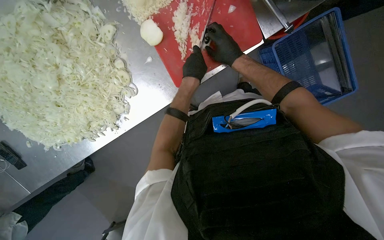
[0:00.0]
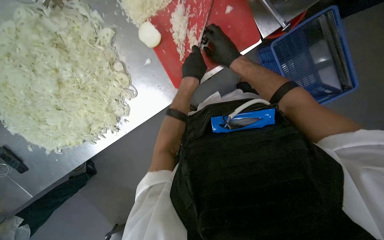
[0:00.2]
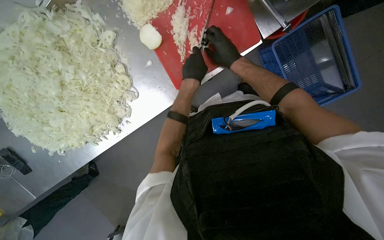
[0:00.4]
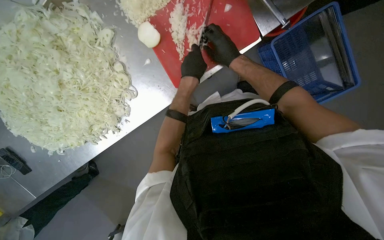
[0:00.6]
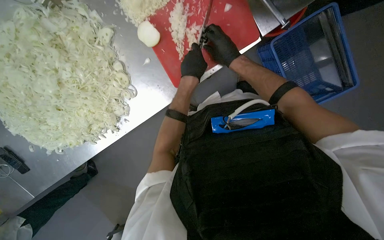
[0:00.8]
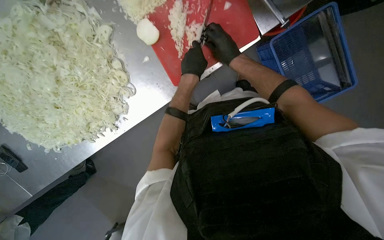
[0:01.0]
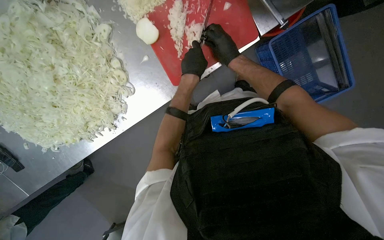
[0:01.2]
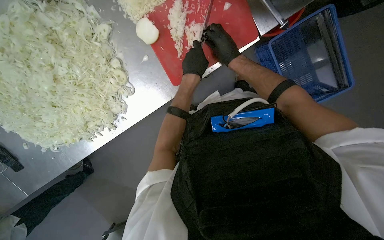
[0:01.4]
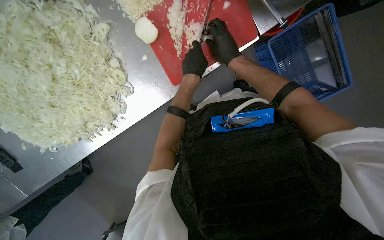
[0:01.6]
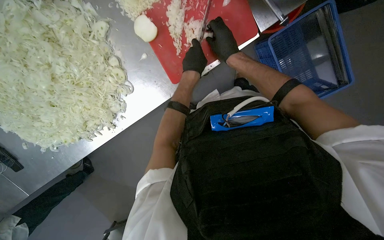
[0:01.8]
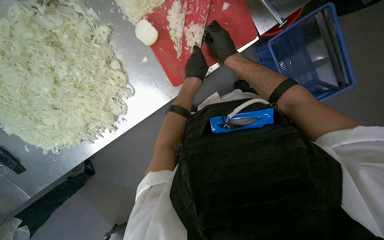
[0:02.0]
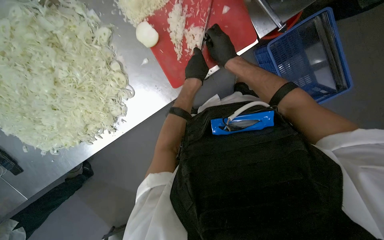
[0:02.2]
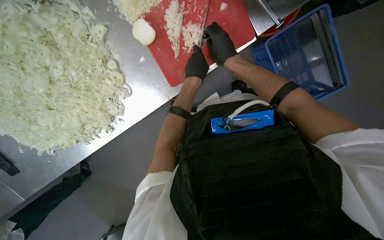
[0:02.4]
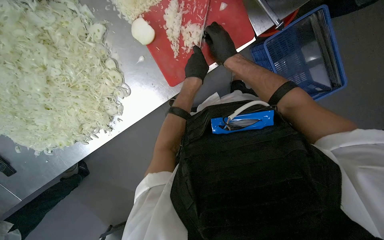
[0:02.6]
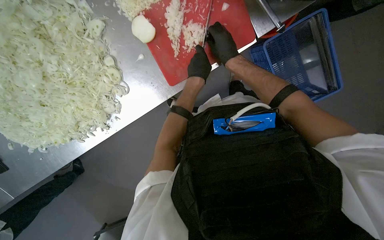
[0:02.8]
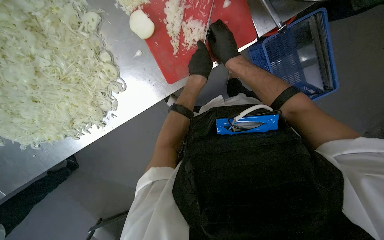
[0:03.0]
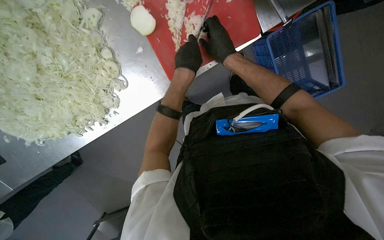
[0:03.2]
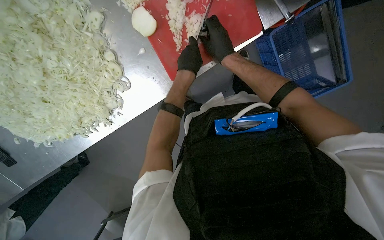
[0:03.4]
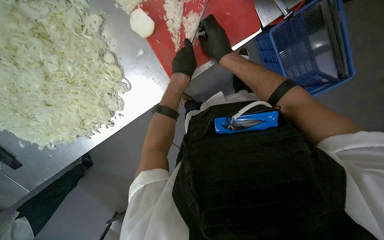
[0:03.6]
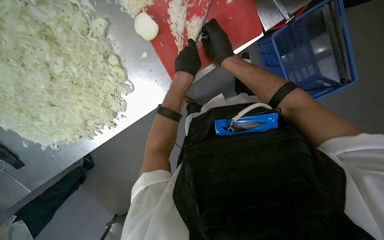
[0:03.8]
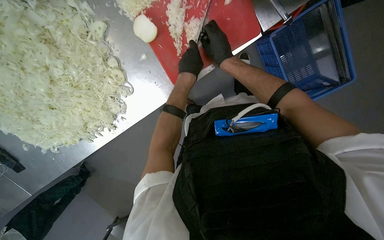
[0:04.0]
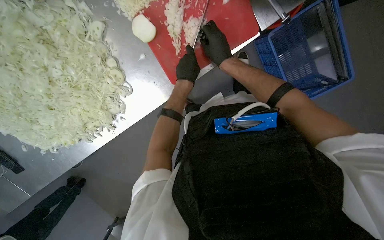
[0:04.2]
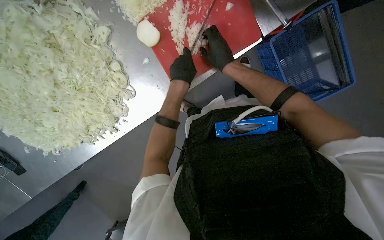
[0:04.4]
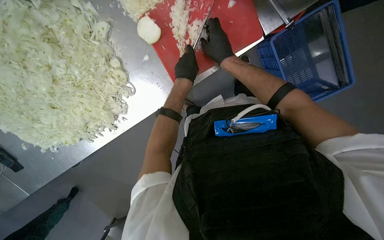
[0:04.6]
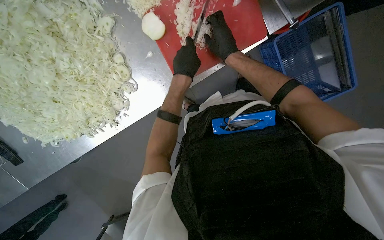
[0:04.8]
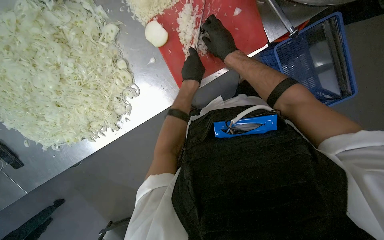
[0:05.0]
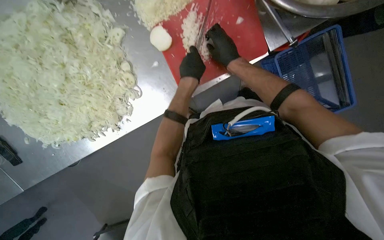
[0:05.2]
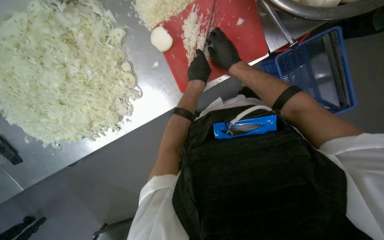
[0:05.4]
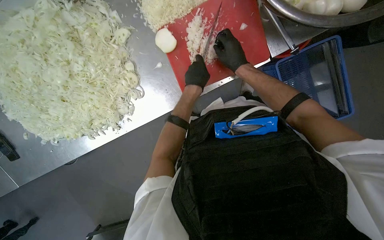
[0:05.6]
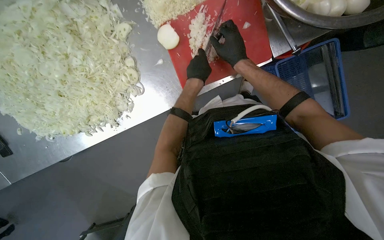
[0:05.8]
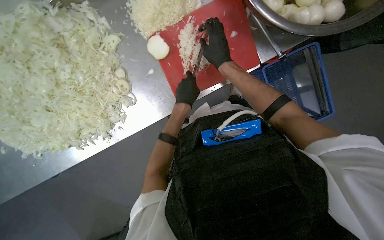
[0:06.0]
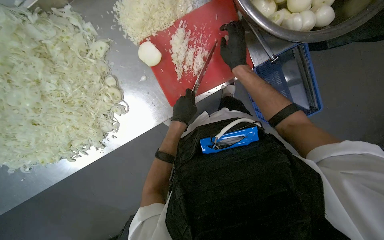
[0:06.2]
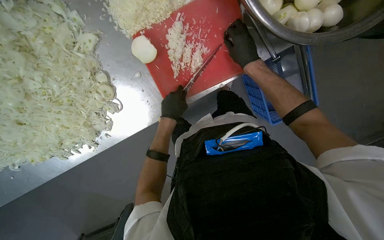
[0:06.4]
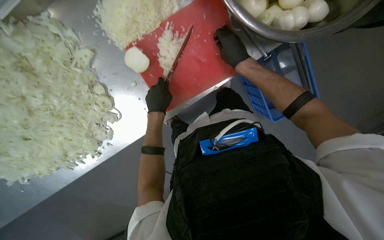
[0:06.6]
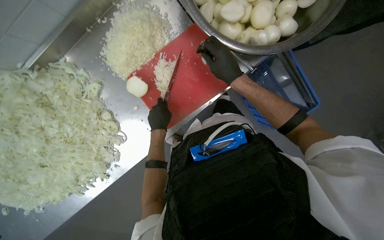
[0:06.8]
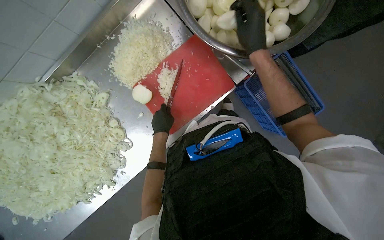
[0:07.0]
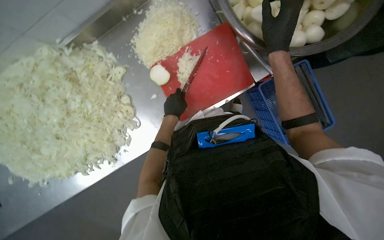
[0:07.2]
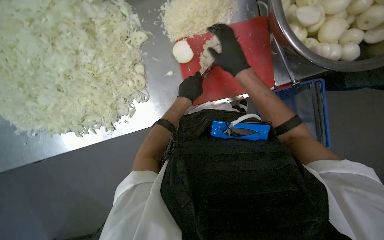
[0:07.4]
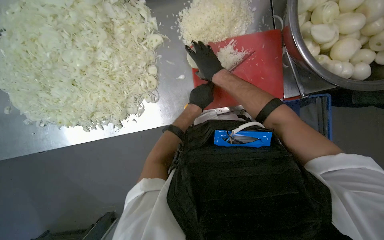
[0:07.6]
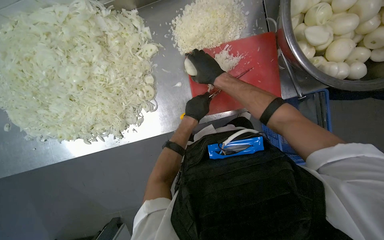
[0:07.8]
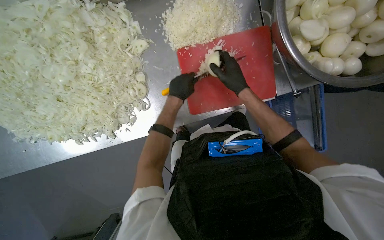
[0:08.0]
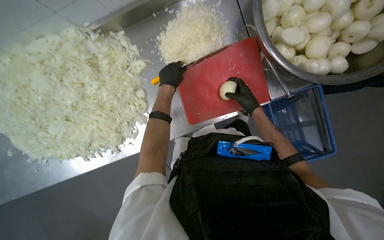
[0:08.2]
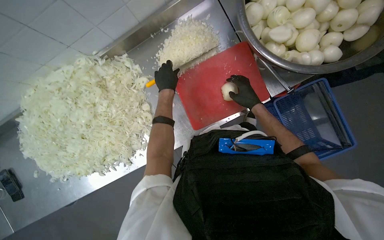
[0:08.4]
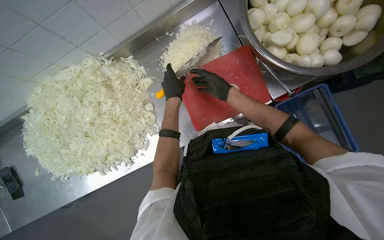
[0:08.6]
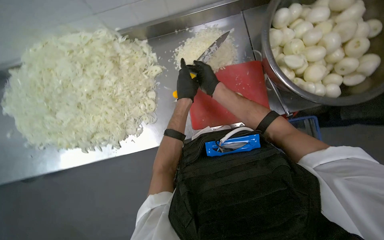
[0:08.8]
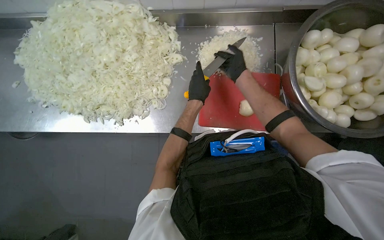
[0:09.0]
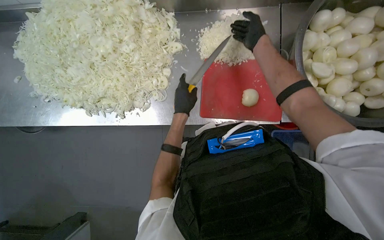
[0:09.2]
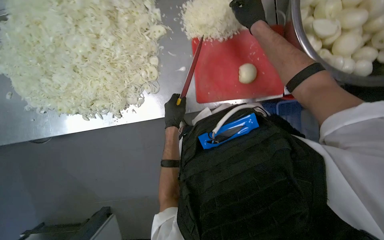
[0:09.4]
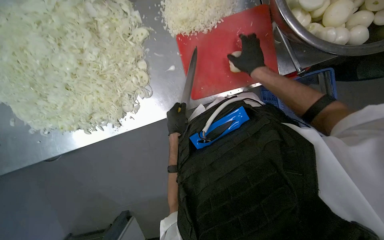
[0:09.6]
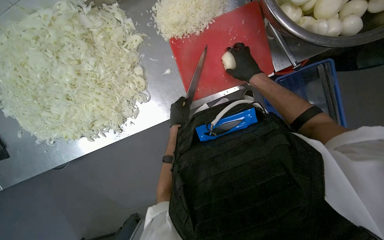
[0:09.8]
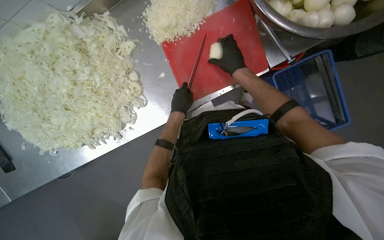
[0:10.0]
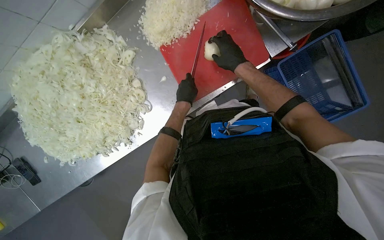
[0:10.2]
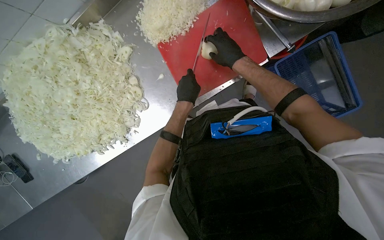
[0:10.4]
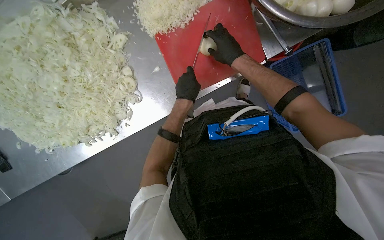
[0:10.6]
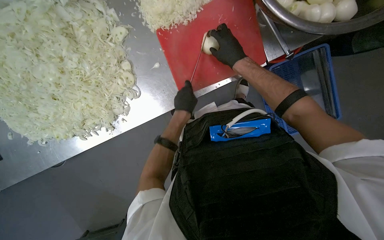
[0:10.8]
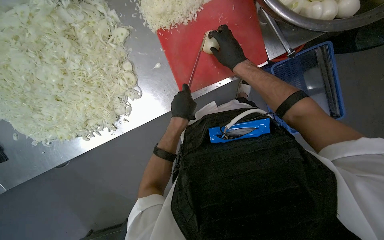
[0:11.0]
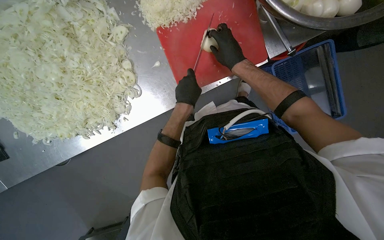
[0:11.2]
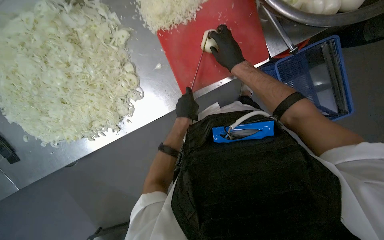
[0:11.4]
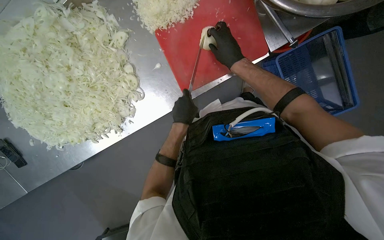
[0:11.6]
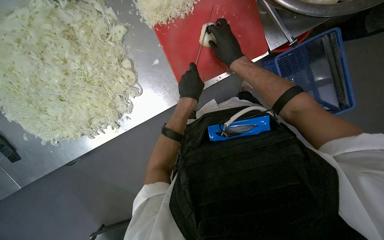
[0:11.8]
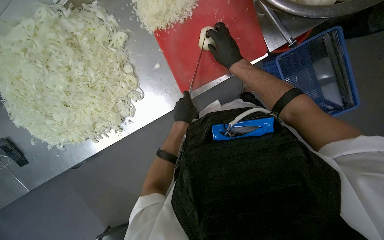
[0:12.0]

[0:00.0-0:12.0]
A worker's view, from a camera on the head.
Job: preparing food.
The whole recording: Preparing onions on cutting board. The worker continues mincing onions on a red cutting board with a knife.
0.0 to 6.0 s: The hands stay close to where they were, moving slightly.
9.0 to 10.4 s: The camera pitches downward, by about 15 degrees. The scene rotates counterclockwise by some 35 degrees.
10.4 to 12.0 s: The left hand travels down the picture by approximately 10 cm.

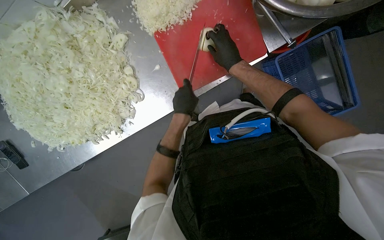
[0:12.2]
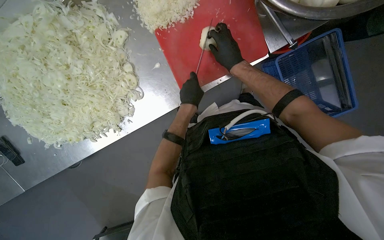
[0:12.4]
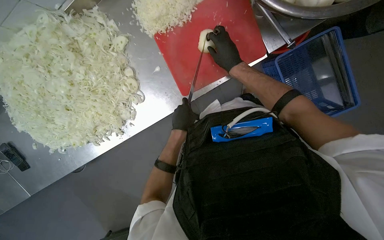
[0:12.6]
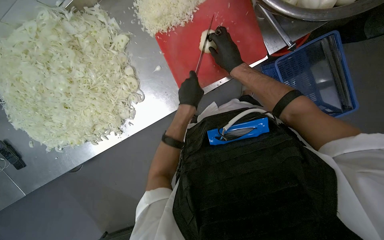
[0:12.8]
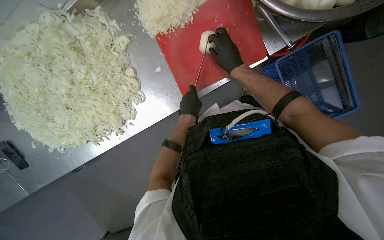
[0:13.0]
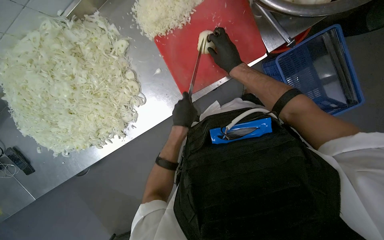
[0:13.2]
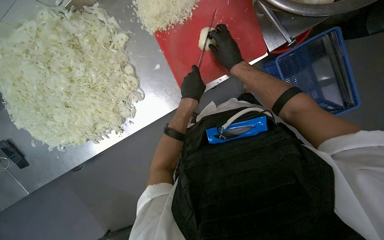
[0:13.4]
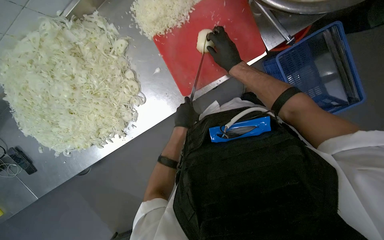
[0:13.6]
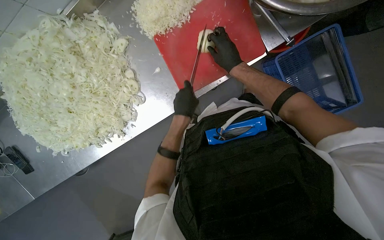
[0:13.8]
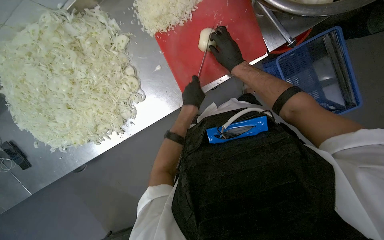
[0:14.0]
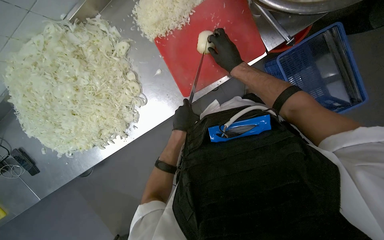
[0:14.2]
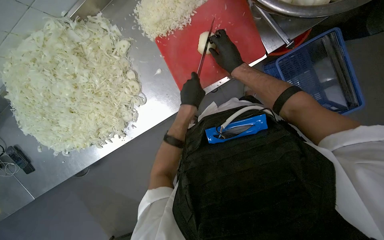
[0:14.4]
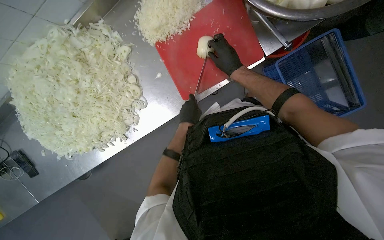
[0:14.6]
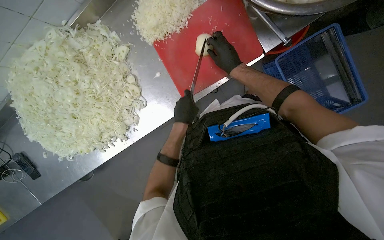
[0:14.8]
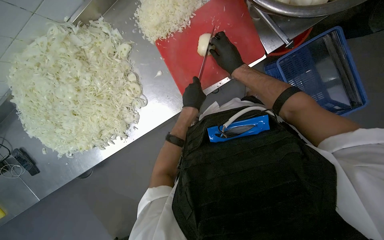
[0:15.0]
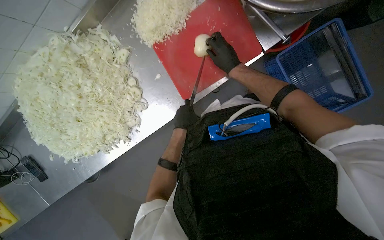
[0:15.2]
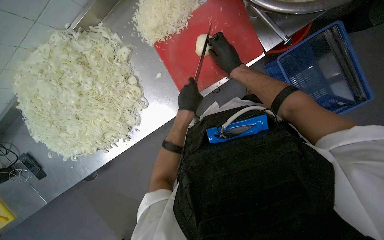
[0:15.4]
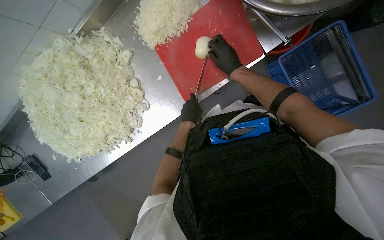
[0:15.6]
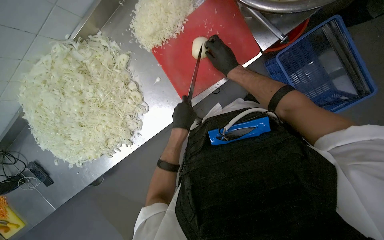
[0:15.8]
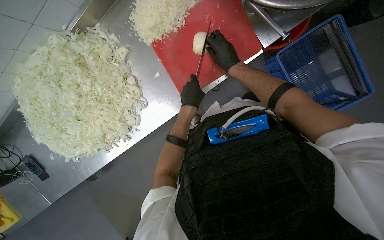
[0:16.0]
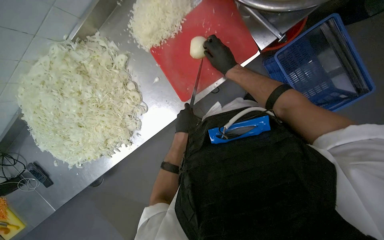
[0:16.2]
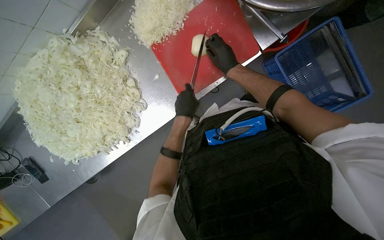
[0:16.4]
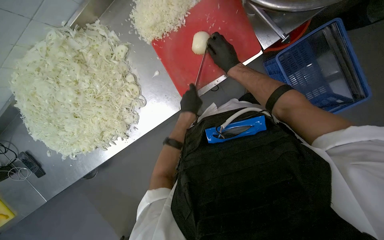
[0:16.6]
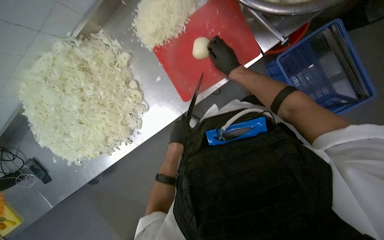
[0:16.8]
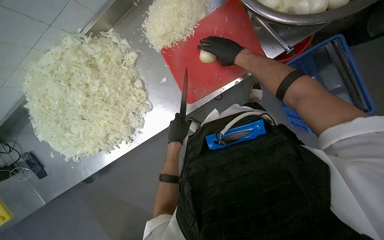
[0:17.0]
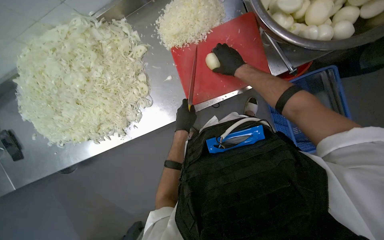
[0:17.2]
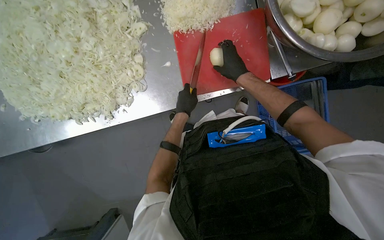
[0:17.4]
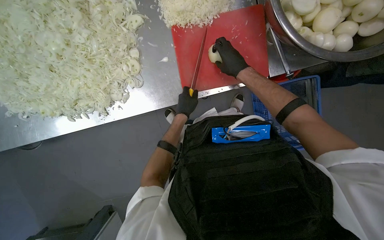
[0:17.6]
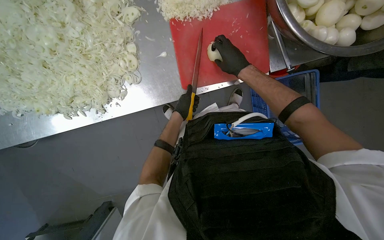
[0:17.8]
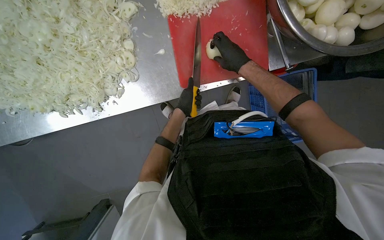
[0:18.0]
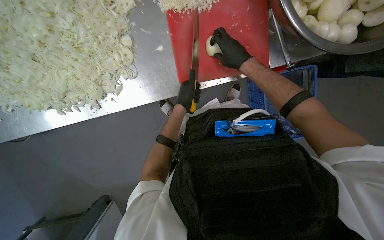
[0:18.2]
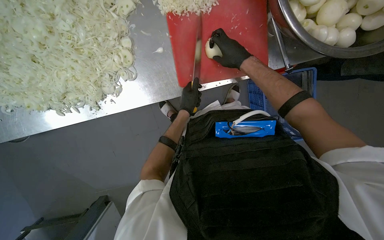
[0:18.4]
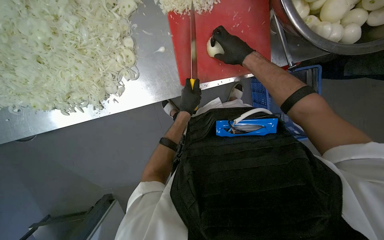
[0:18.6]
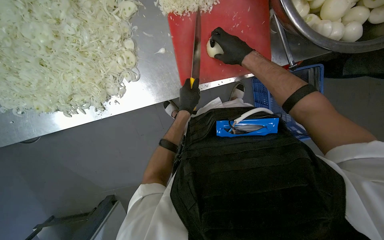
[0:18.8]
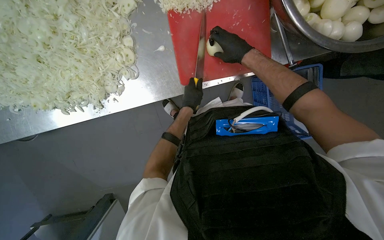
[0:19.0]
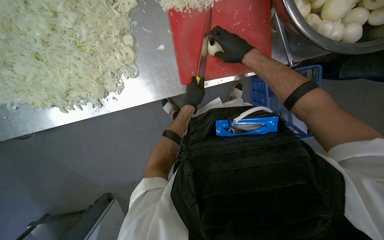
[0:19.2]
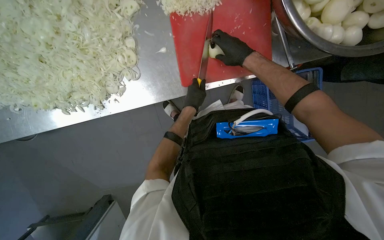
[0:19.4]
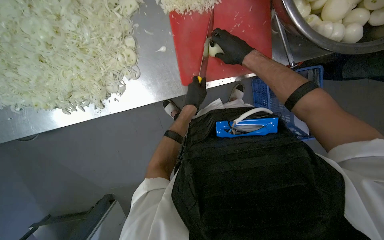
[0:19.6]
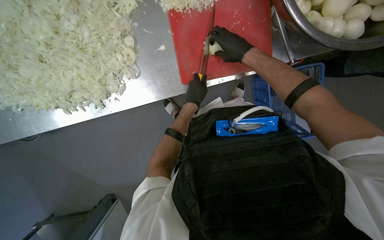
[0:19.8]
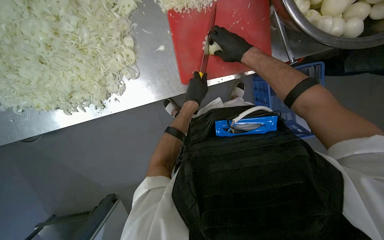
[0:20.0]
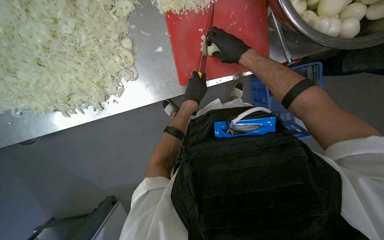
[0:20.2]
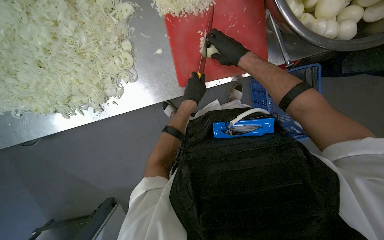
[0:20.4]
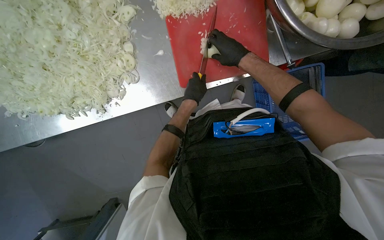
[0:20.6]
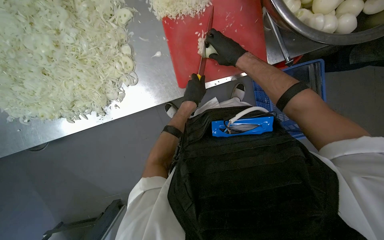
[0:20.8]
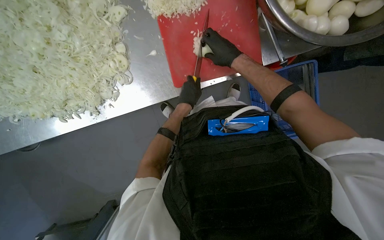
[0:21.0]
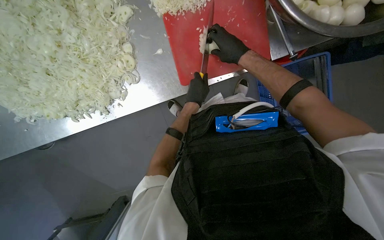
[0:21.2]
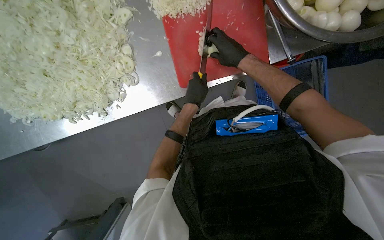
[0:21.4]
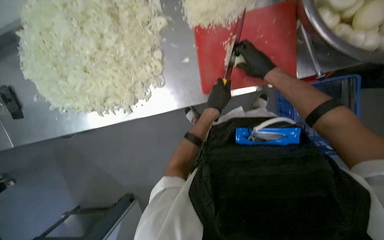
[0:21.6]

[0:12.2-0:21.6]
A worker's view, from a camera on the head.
Job: preparing food.
The whole recording: Preparing onions on cutting board. The worker continues mincing onions on a red cutting board with a knife.
12.2 to 13.8 s: The left hand moves nearer and farther over some 10 cm, changing direction 3 times.
13.8 to 15.4 s: The left hand swings nearer and farther, some 10 cm each way, with 3 reversals.
15.4 to 17.0 s: The left hand heads down the picture, covering some 10 cm.
18.4 to 21.6 s: The hands stay close to where they were, moving slightly.
